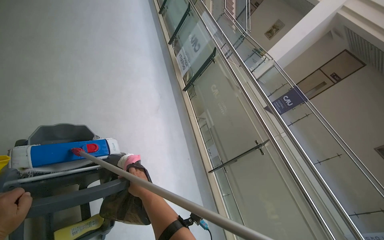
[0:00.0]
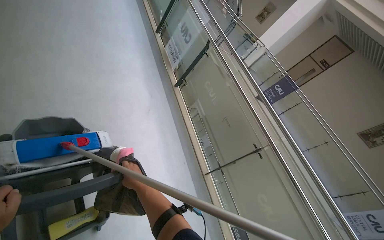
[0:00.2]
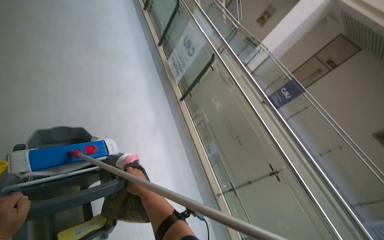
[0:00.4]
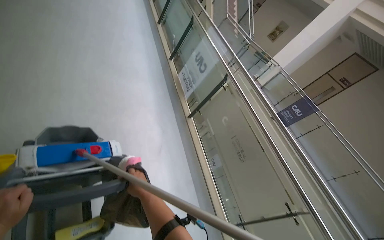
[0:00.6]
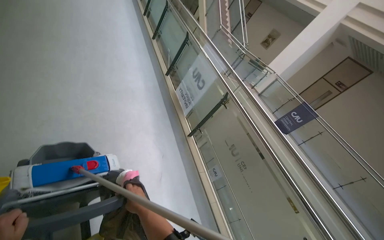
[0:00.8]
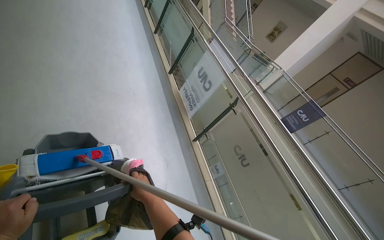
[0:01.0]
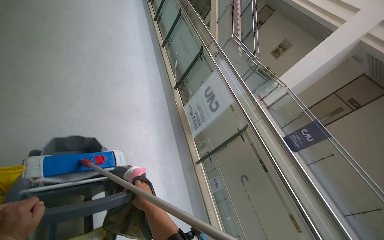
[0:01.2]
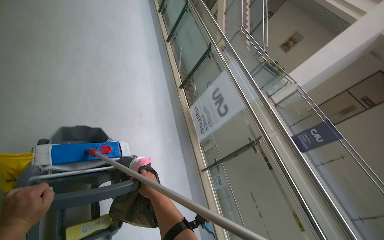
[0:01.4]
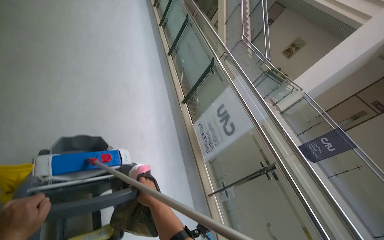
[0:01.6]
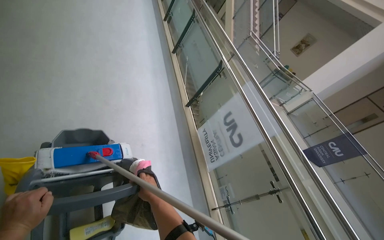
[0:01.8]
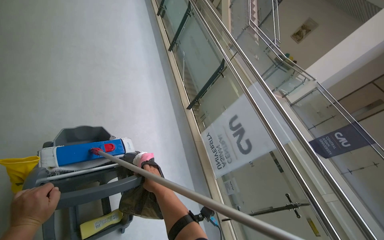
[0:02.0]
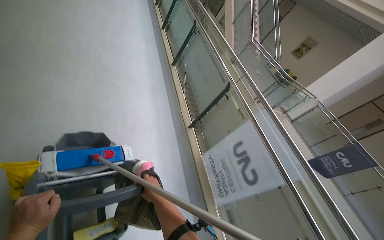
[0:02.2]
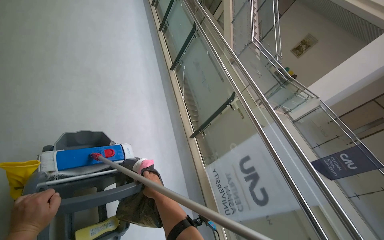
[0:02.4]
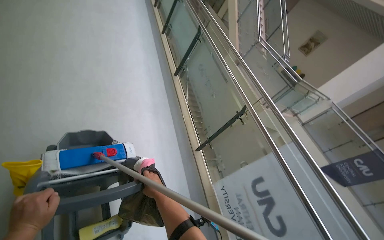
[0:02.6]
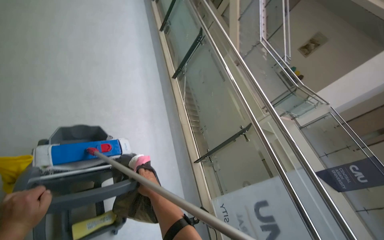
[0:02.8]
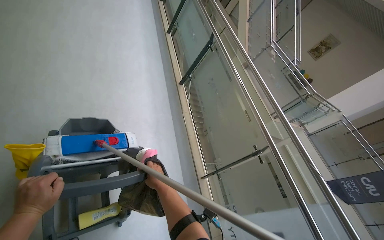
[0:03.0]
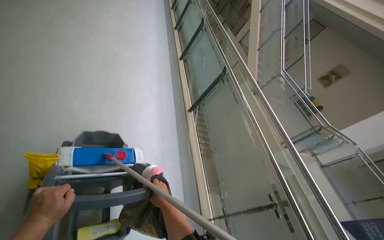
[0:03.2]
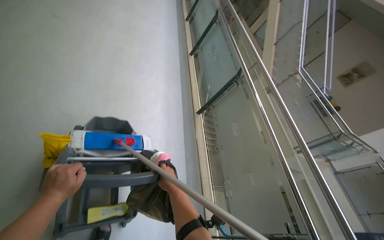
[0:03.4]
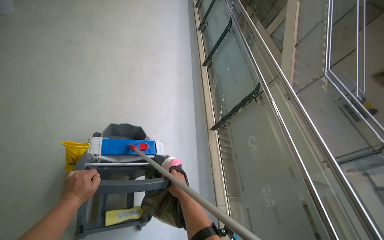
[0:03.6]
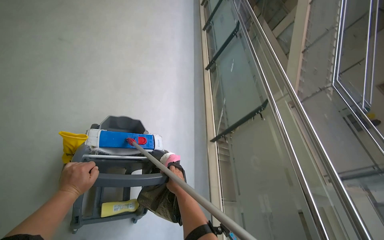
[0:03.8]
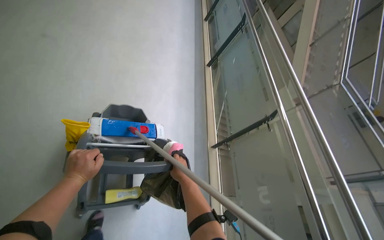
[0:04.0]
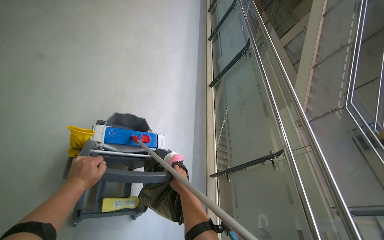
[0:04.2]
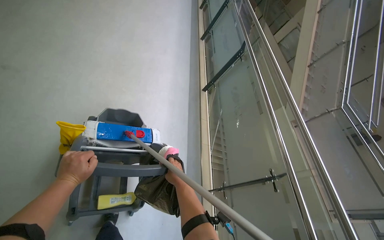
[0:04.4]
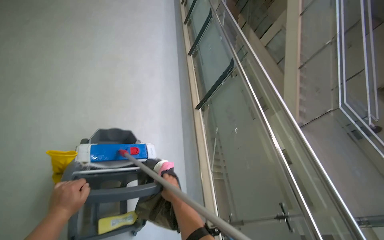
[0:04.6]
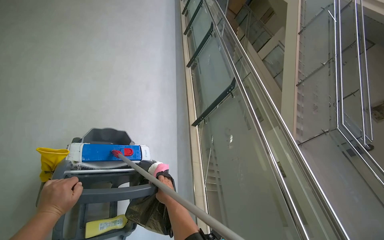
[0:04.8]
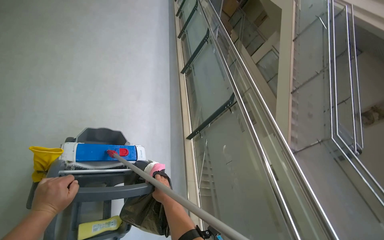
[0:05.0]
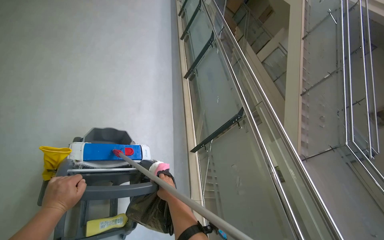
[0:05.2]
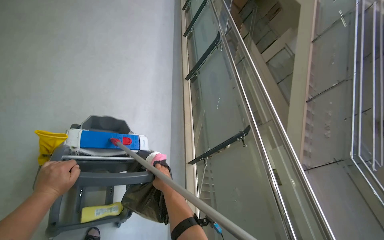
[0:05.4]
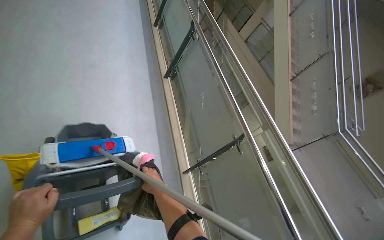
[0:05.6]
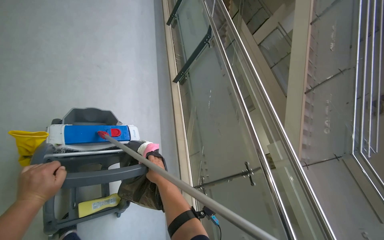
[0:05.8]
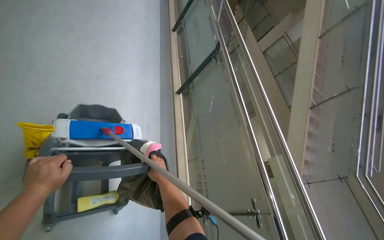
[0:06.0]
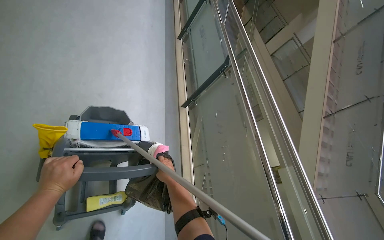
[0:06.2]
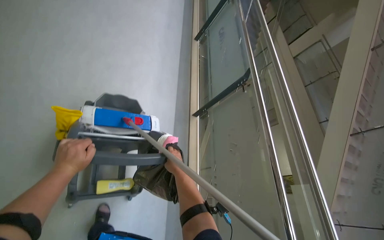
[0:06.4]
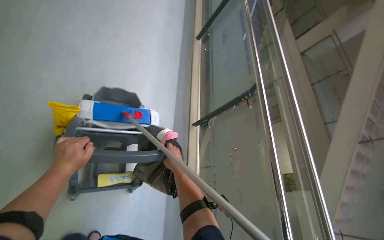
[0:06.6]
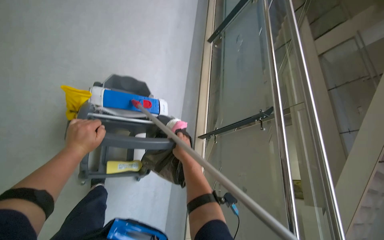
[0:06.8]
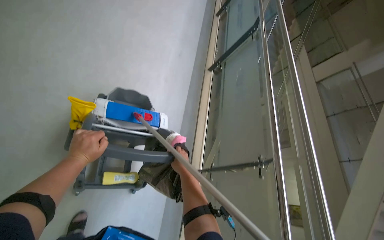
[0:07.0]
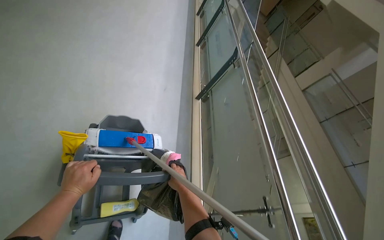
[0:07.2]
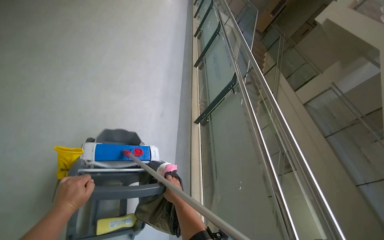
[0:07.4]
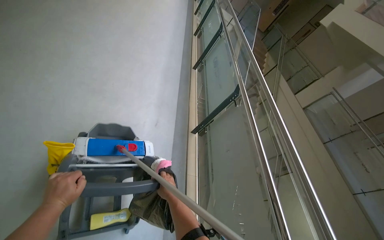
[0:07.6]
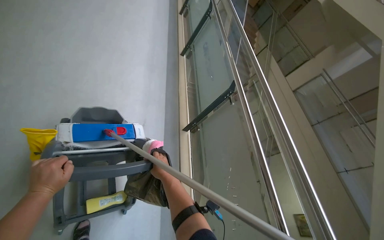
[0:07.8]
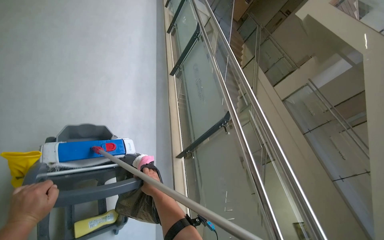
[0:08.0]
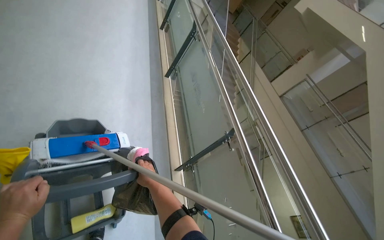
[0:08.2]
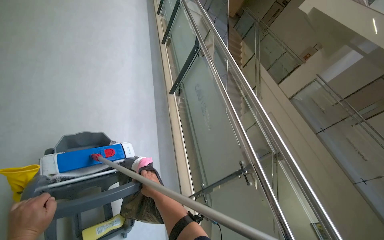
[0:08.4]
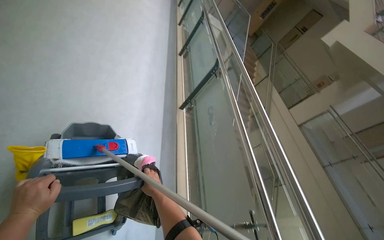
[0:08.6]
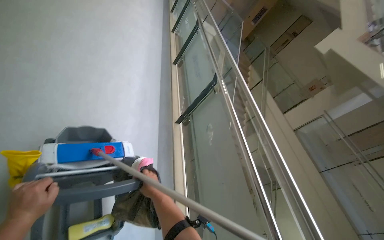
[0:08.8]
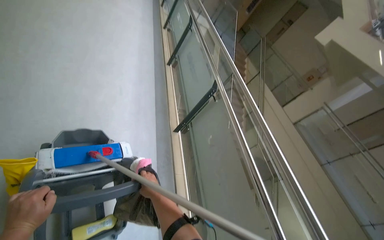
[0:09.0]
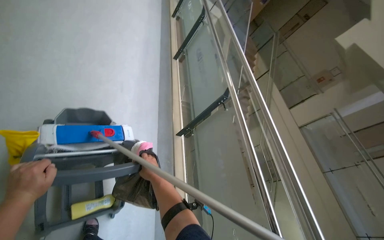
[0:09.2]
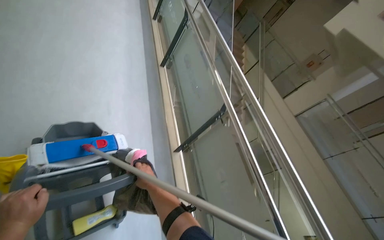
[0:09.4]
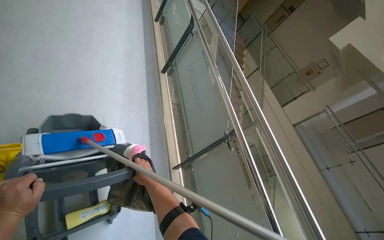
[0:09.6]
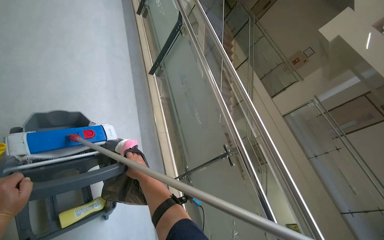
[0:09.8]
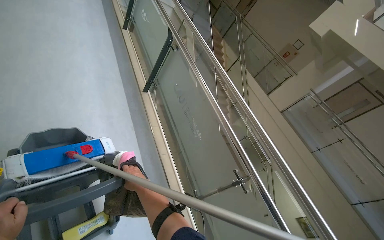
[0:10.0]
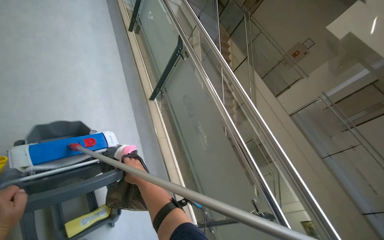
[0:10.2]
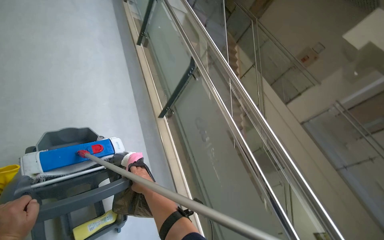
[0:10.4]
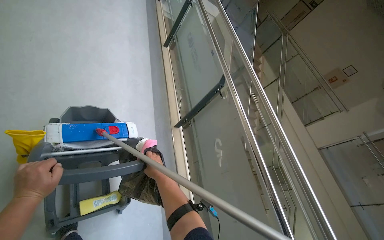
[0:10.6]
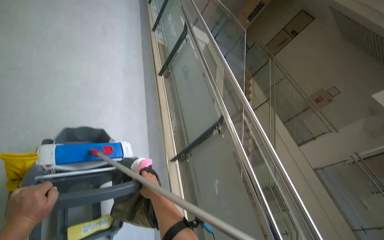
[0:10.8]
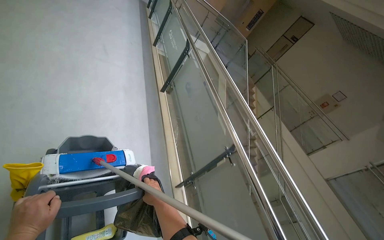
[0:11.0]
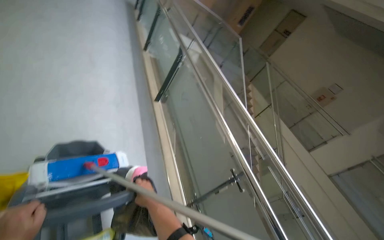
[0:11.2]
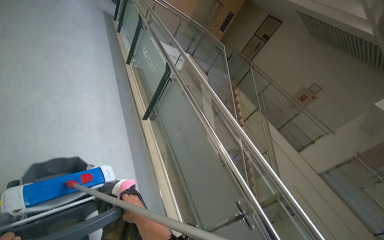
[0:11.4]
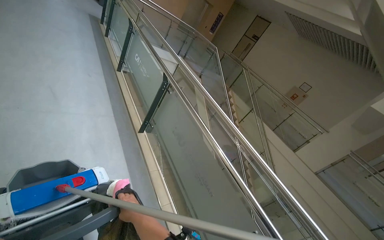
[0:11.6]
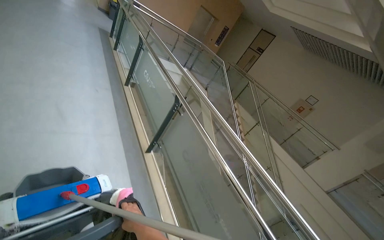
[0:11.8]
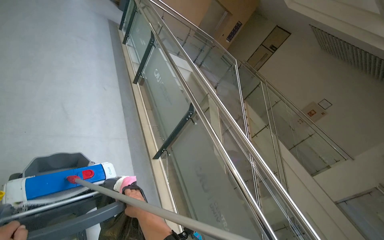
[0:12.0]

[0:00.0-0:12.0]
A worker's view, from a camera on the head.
Job: preparing cleaning supplies.
The whole recording: Managing cleaning cart supplies. The worker picks up a trash bag, ties it, places it on the cart, and adjusts other cleaning supplies.
0:00.0 to 0:01.6: The camera travels approximately 1 m.
0:01.6 to 0:03.0: The head travels approximately 1.5 m.
0:03.0 to 0:04.4: The head travels approximately 60 cm. The wearer looks approximately 15 degrees further to the left.
0:06.0 to 0:07.6: The view tilts roughly 15 degrees upward.

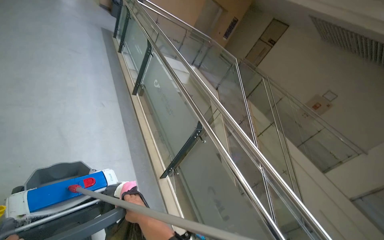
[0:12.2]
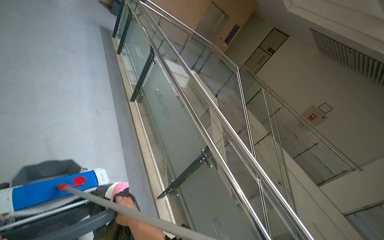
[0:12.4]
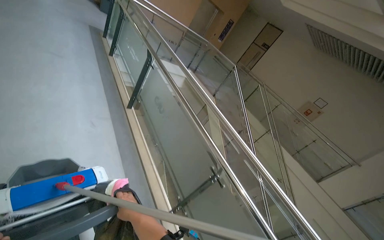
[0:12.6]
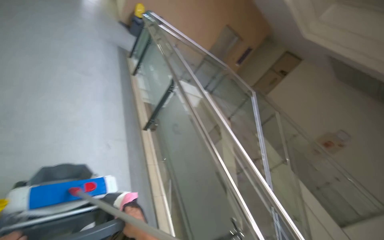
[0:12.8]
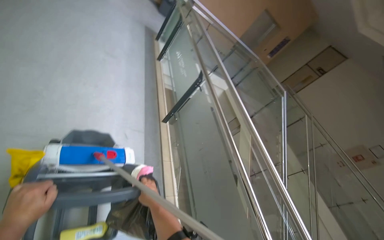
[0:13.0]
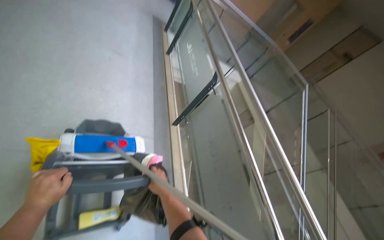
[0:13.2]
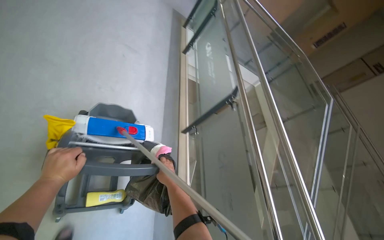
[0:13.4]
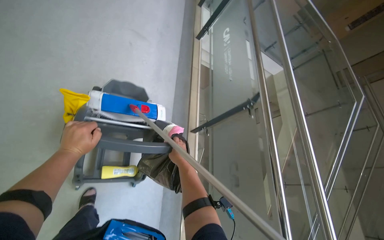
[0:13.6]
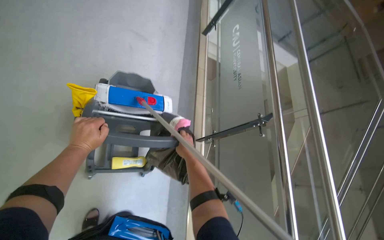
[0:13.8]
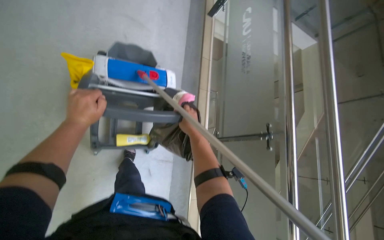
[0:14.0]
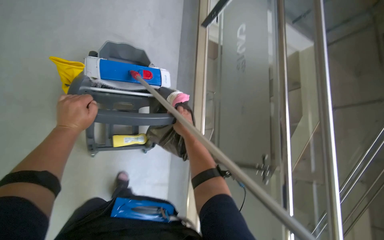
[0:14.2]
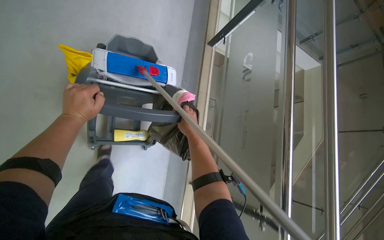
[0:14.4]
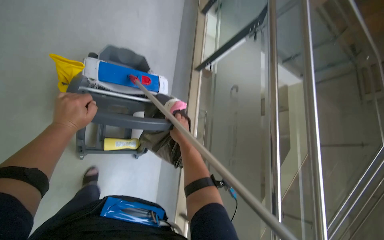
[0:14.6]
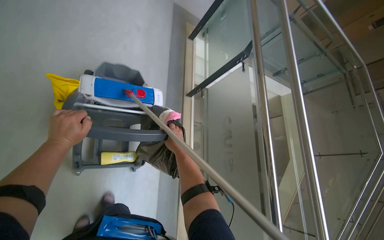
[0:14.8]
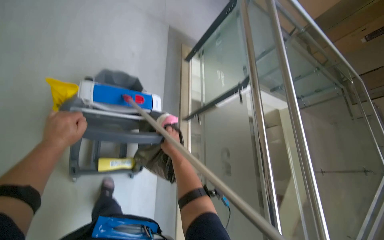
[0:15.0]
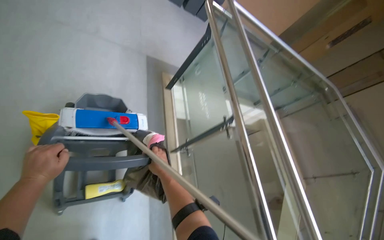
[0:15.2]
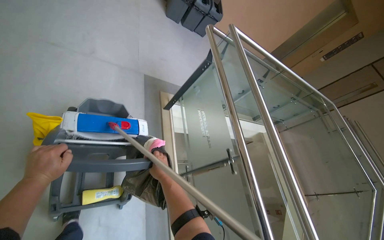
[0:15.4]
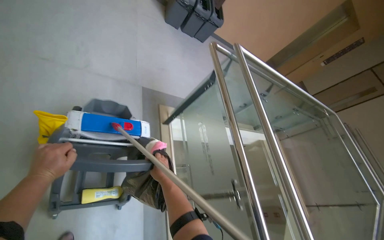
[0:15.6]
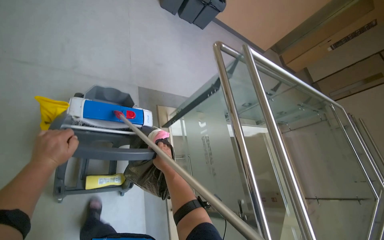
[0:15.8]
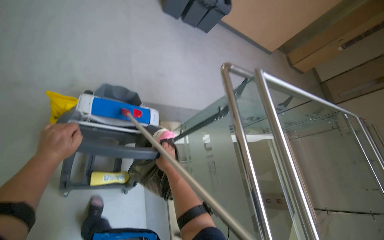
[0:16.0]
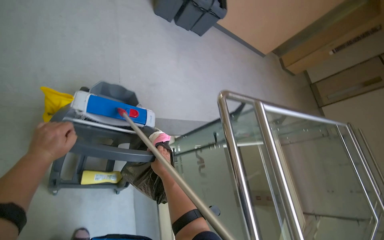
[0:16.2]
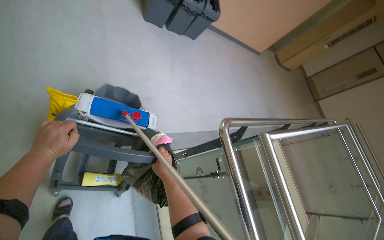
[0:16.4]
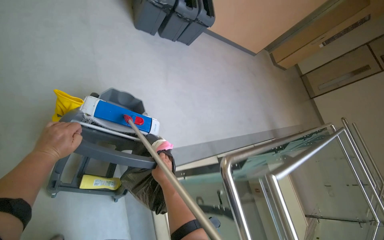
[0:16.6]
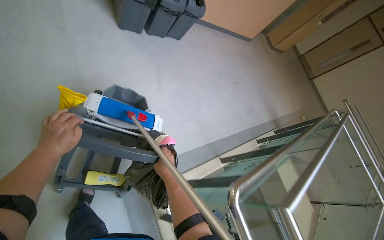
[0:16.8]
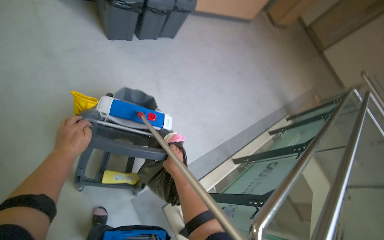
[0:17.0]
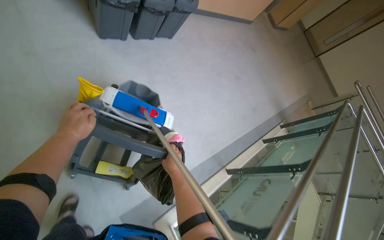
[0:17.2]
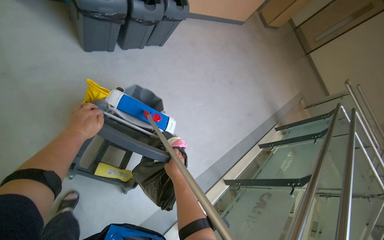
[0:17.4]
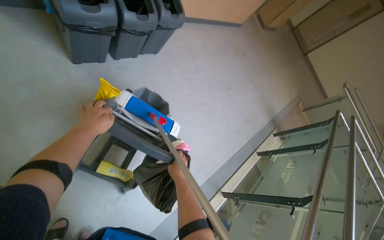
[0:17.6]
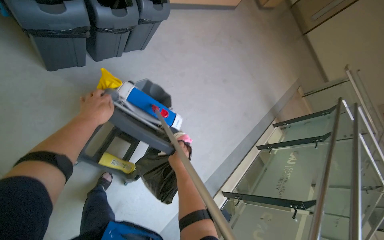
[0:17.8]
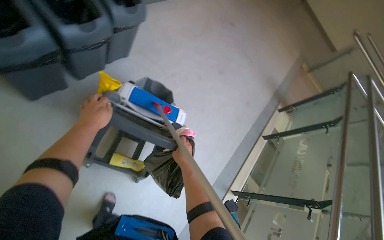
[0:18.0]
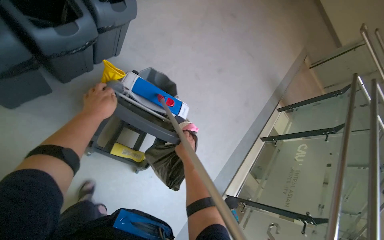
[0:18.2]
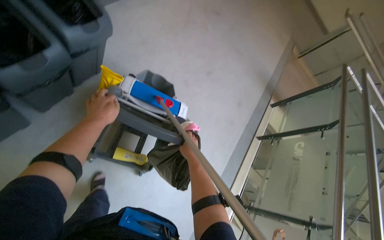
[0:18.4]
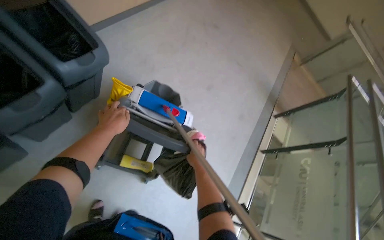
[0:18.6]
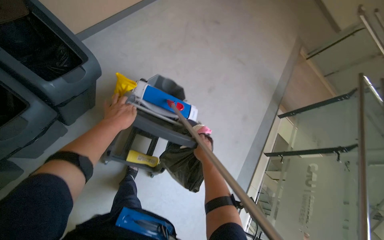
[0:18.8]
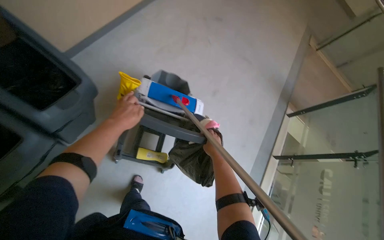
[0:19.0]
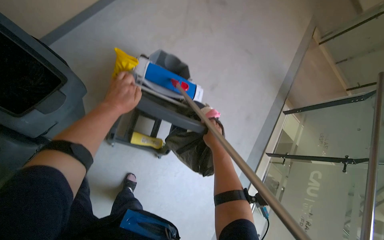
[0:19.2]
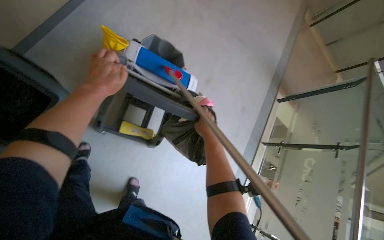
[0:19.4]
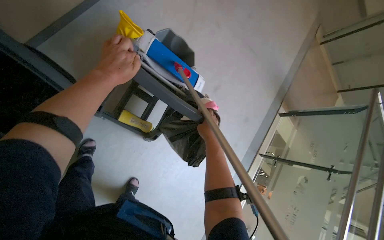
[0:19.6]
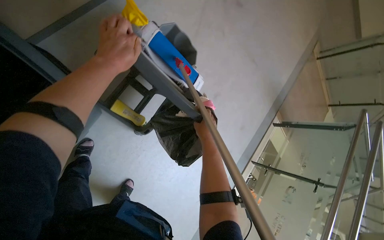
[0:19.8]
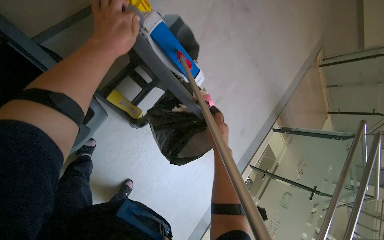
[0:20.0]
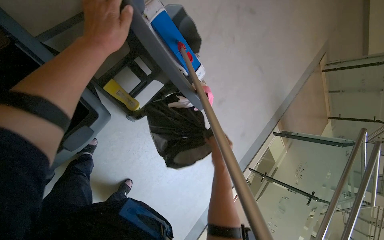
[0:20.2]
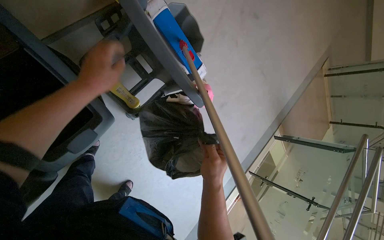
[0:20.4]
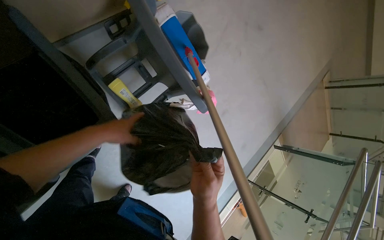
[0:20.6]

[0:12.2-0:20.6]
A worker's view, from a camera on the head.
Job: preparing cleaning supplies.
The whole recording: Managing cleaning cart supplies. The worker picks up a trash bag, ties it, places it on the cart, and adjusts other cleaning supplies.
0:13.6 to 0:16.4: The hands are busy where they are.
0:16.4 to 0:17.8: The head travels roughly 50 cm.
0:17.8 to 0:19.2: The head travels about 90 cm. The view tips downward by about 15 degrees.
0:19.2 to 0:20.6: The scene rotates clockwise by about 25 degrees. The right hand moves down the picture, approximately 20 cm; the left hand travels farther from the camera and down the picture by roughly 35 cm.
